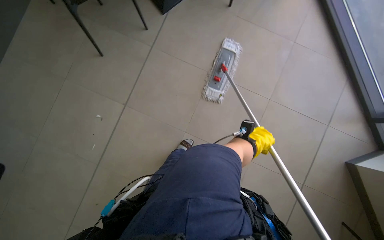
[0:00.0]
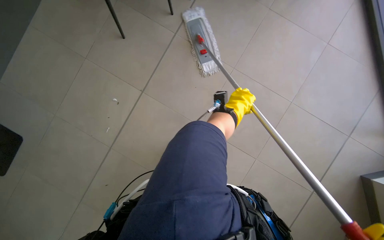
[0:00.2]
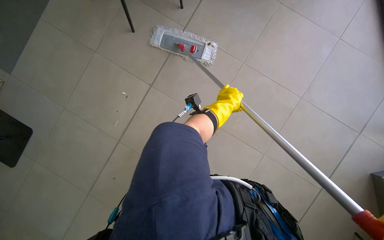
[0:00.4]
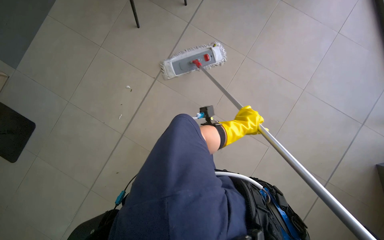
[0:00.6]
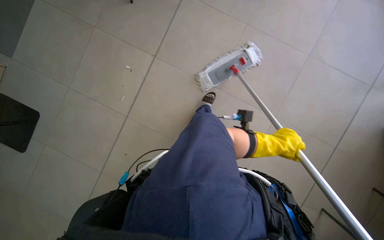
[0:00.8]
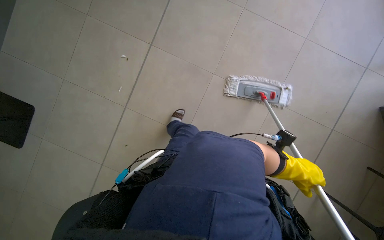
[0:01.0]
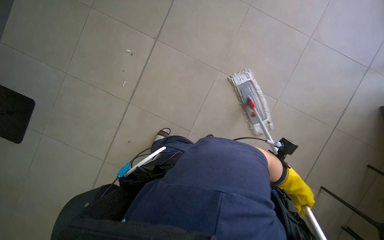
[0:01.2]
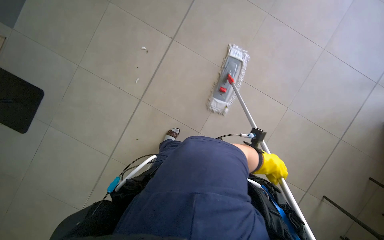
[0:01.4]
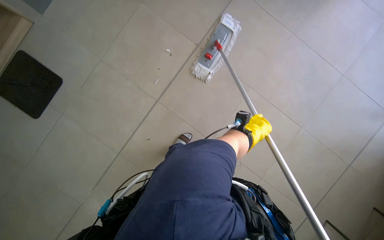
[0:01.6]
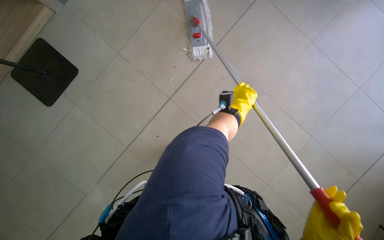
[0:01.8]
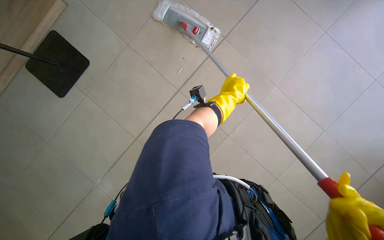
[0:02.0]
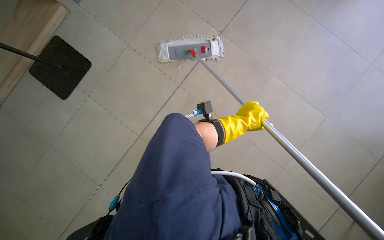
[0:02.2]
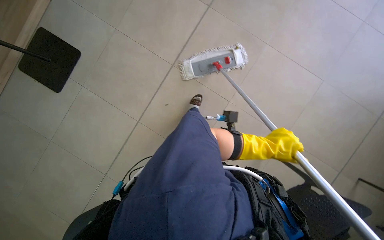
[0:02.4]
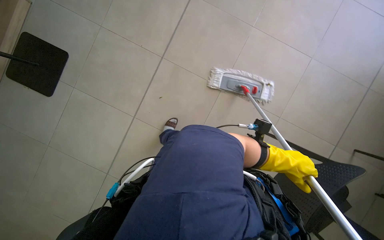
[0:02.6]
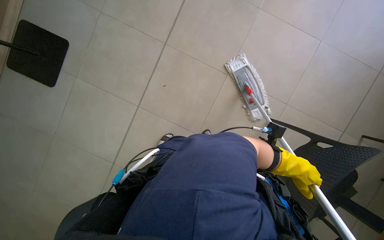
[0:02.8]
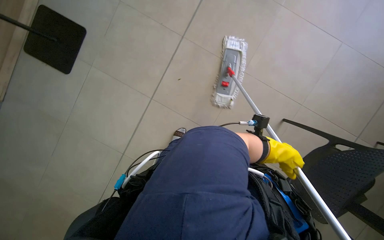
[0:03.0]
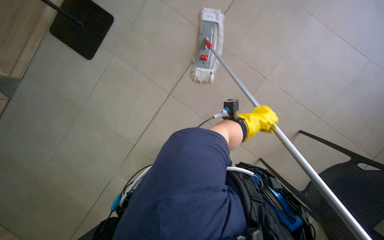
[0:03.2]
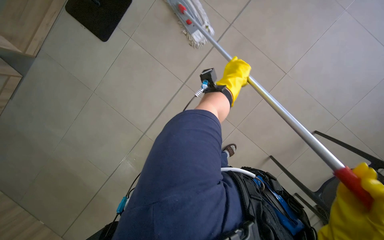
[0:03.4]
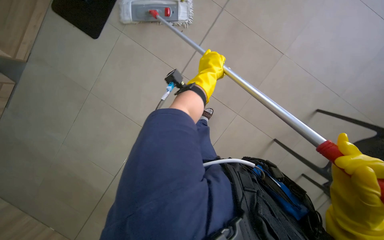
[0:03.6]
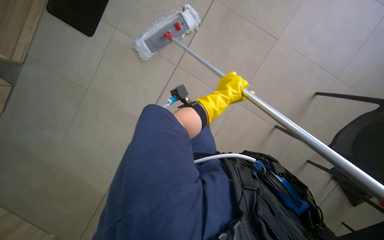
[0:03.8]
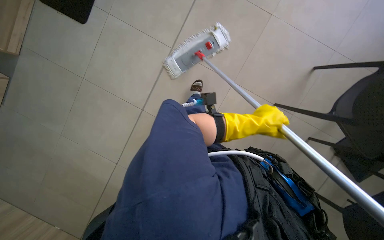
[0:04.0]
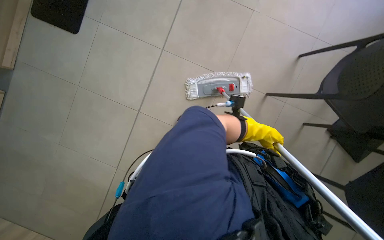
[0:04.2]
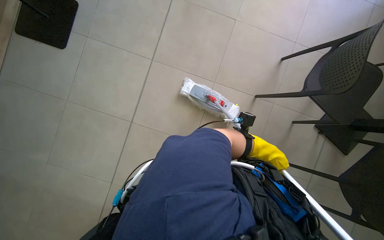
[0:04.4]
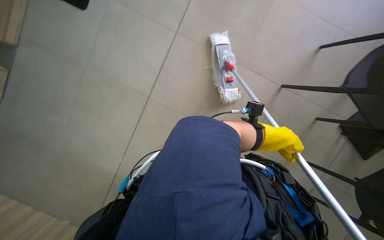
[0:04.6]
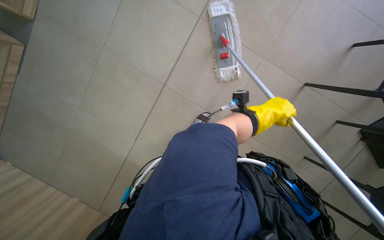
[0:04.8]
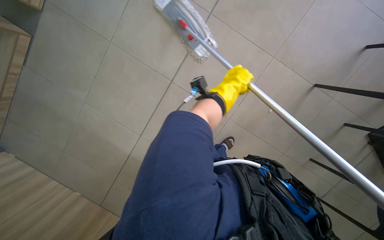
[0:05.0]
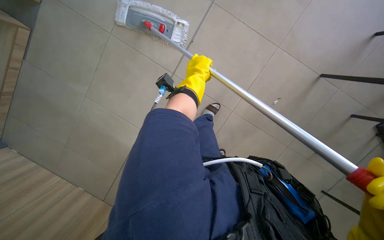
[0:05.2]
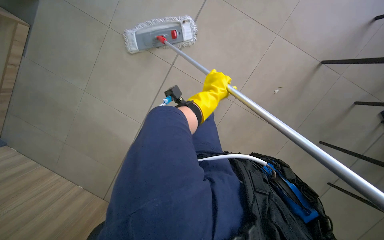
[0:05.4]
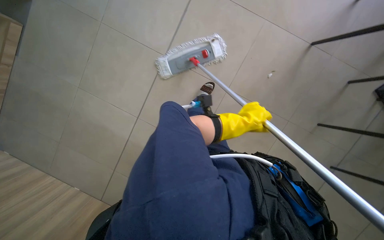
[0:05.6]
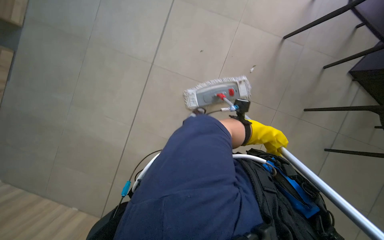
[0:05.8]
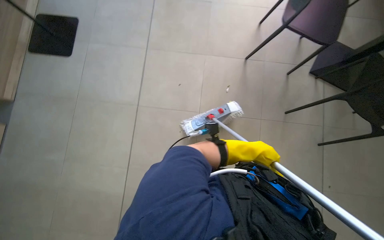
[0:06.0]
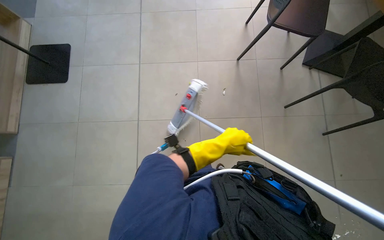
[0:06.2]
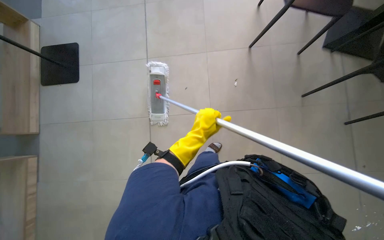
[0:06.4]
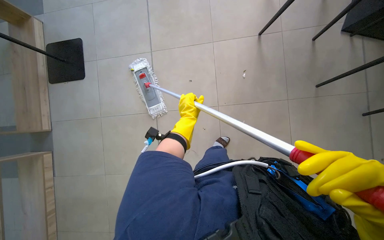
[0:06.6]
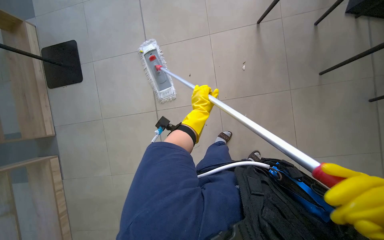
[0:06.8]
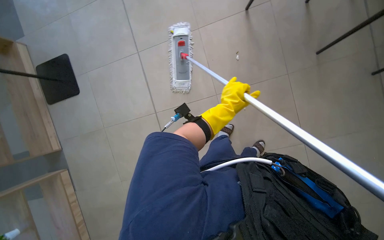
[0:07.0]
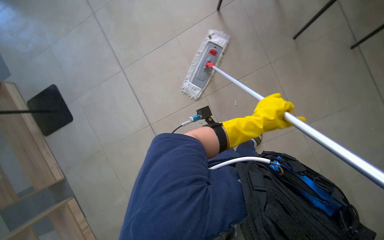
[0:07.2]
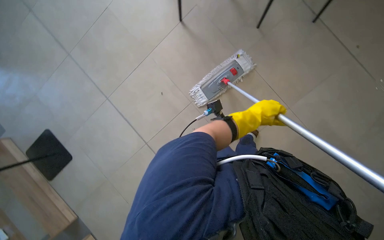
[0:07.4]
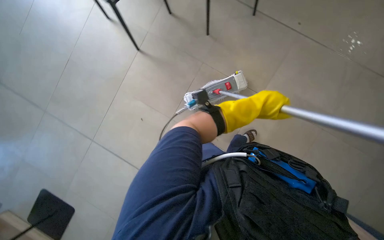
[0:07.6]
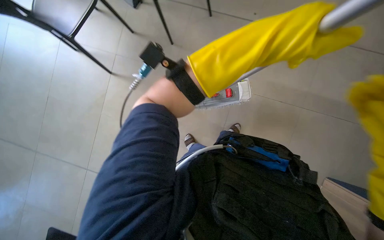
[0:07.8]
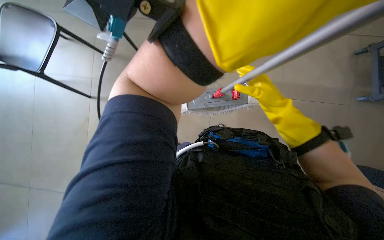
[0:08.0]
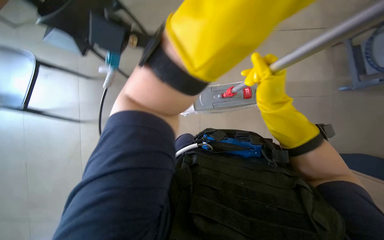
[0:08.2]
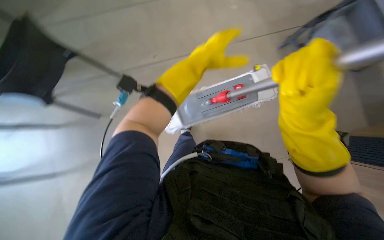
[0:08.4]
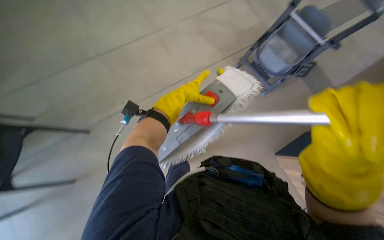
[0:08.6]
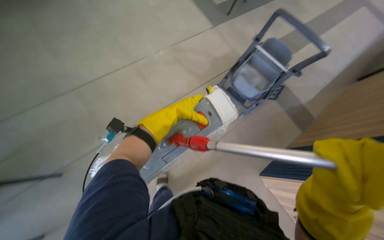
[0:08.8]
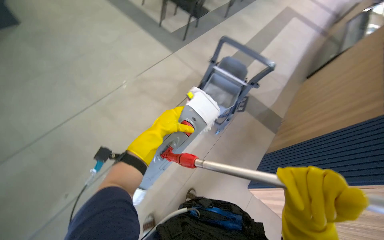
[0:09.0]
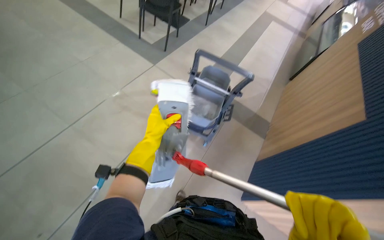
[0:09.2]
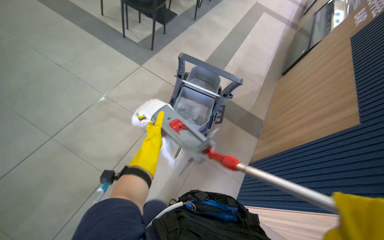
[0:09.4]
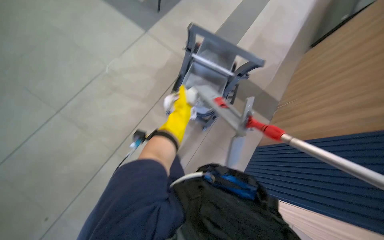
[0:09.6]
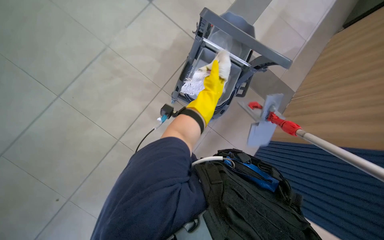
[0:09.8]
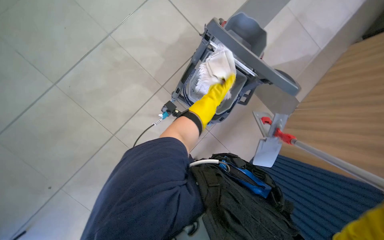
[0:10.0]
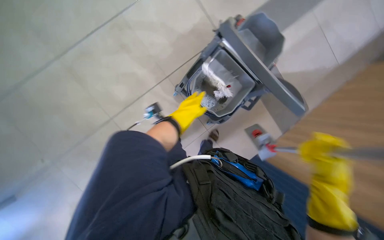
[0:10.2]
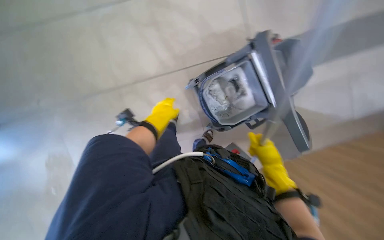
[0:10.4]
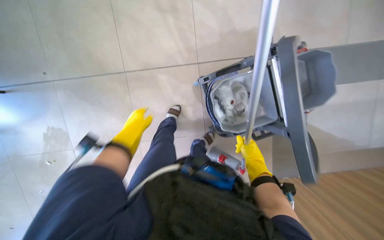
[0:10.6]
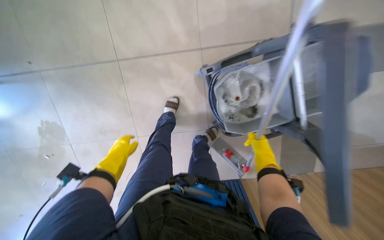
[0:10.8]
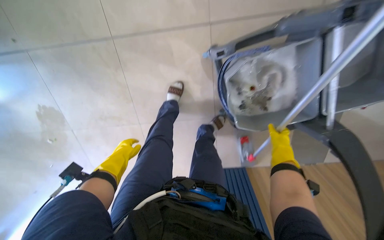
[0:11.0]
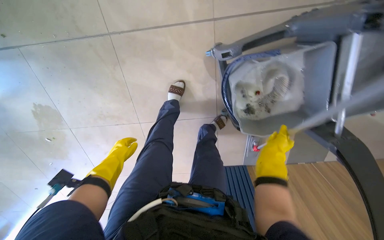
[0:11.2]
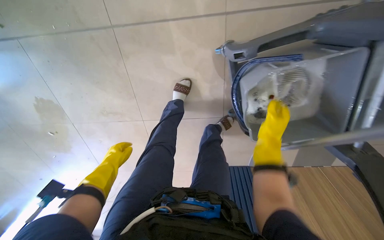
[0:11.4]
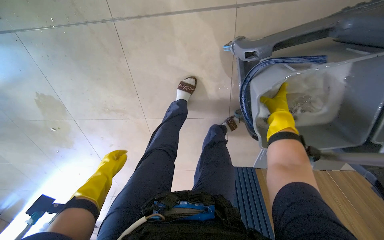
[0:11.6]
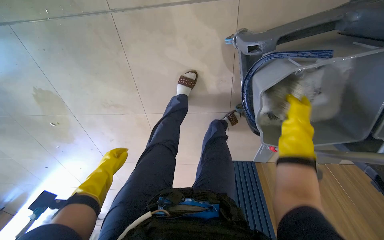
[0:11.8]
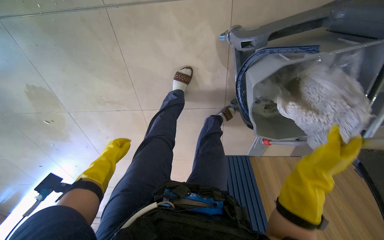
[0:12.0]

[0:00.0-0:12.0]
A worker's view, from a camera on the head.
Job: mopping floor.
The whole recording: Mopping cafeteria floor. The worker mops the cafeteria floor, moving chairs to clear the area.
0:00.0 to 0:01.6: The left hand goes up and down the picture, some 30 cm each way, reversing 2 times.
0:04.4 to 0:06.0: The left hand moves approximately 30 cm to the left and comes back.
0:06.0 to 0:07.6: The scene turns about 30 degrees counterclockwise in the picture. The left hand moves approximately 25 cm to the left and comes back.
0:07.6 to 0:09.0: The wearer looks roughly 35 degrees further to the right. The camera pitches upward, by some 15 degrees.
0:09.0 to 0:10.4: The camera pitches downward, by some 20 degrees. The scene rotates clockwise by roughly 30 degrees.
0:10.4 to 0:12.0: The wearer moves about 50 cm. The view tilts approximately 25 degrees downward.

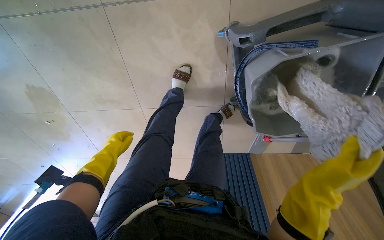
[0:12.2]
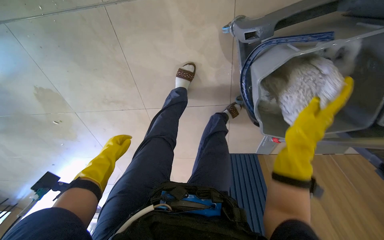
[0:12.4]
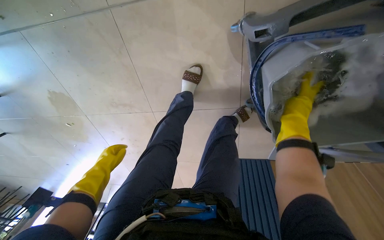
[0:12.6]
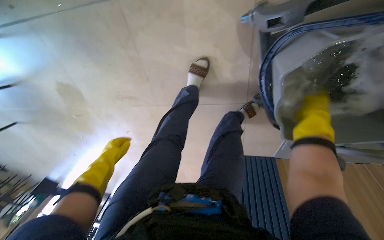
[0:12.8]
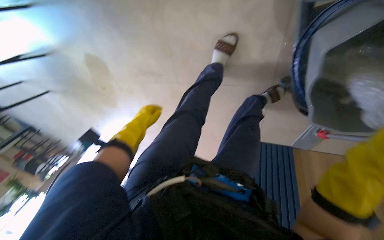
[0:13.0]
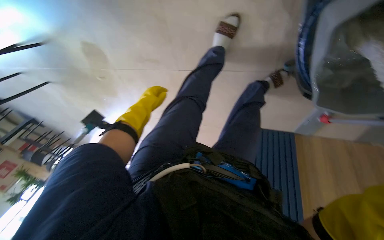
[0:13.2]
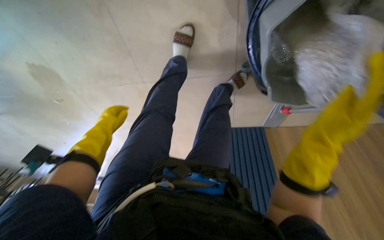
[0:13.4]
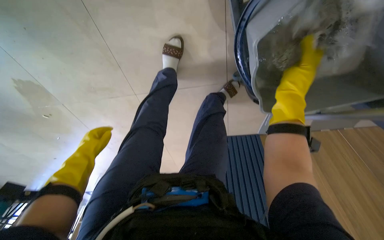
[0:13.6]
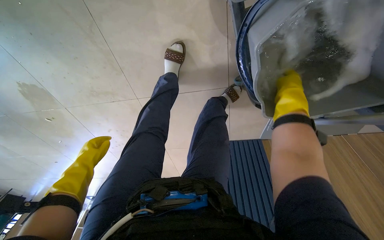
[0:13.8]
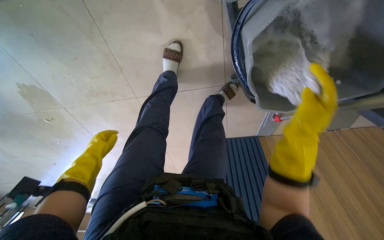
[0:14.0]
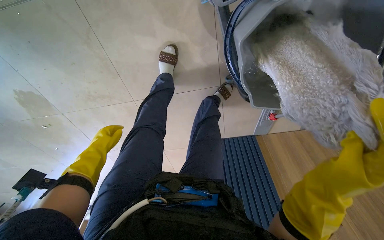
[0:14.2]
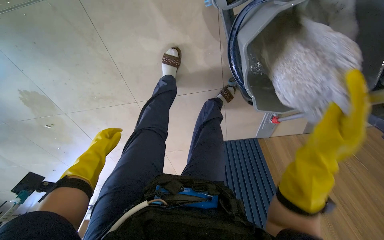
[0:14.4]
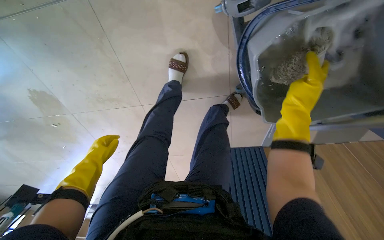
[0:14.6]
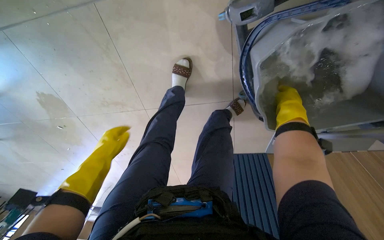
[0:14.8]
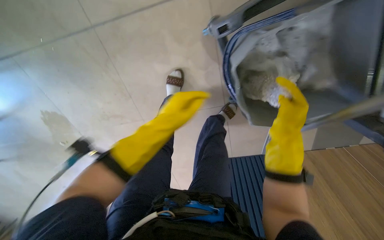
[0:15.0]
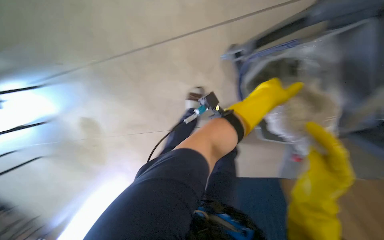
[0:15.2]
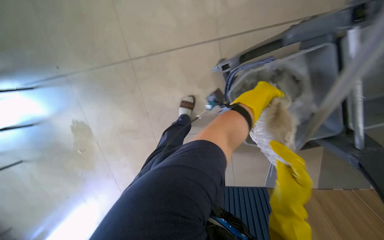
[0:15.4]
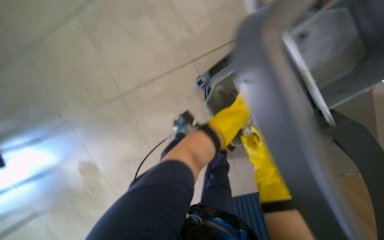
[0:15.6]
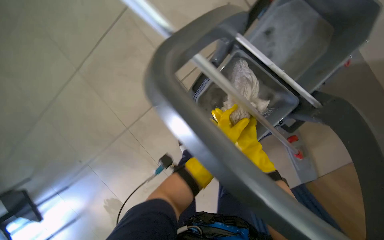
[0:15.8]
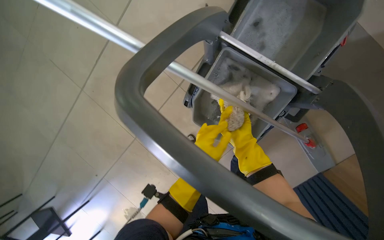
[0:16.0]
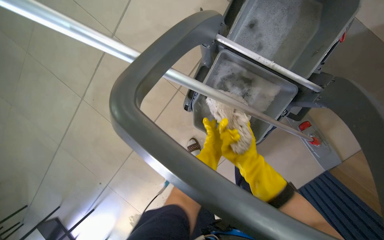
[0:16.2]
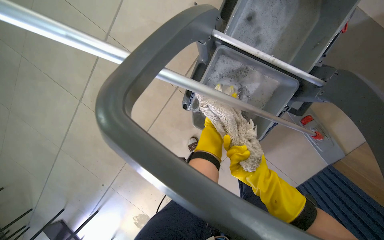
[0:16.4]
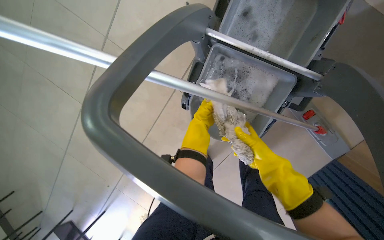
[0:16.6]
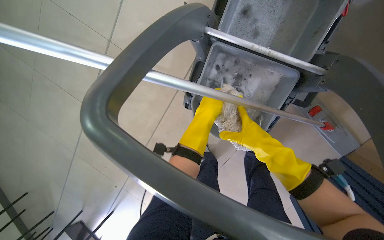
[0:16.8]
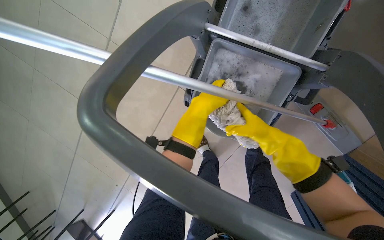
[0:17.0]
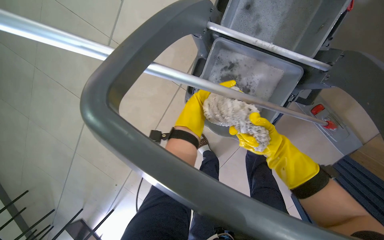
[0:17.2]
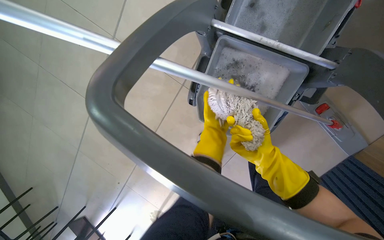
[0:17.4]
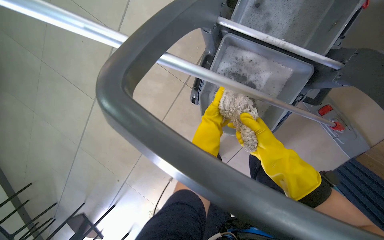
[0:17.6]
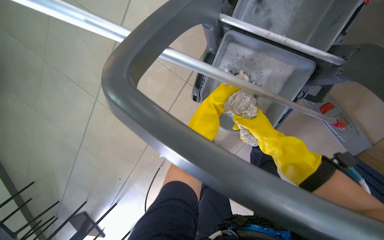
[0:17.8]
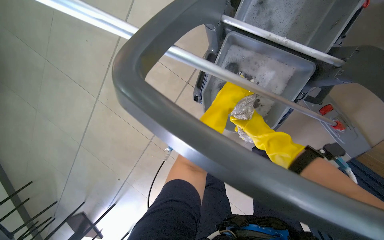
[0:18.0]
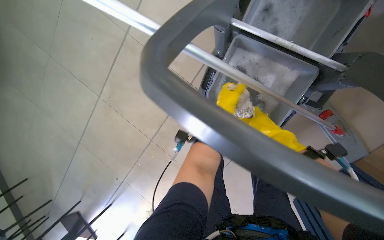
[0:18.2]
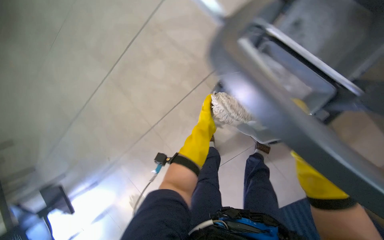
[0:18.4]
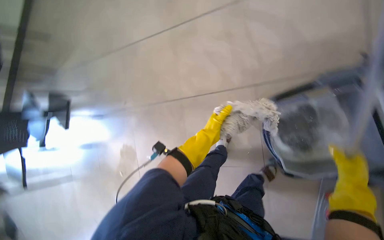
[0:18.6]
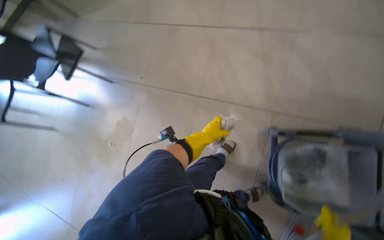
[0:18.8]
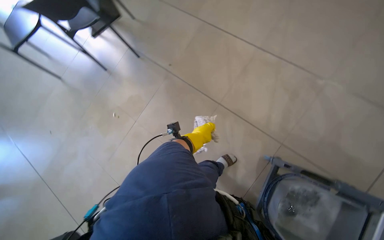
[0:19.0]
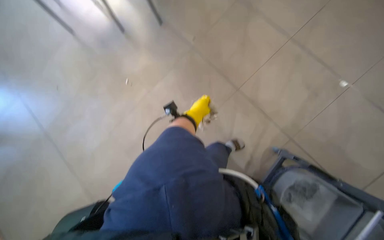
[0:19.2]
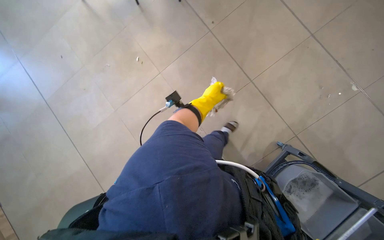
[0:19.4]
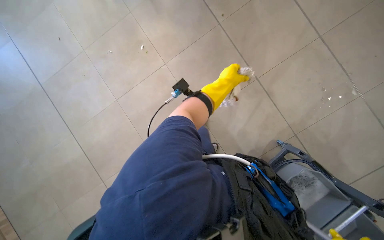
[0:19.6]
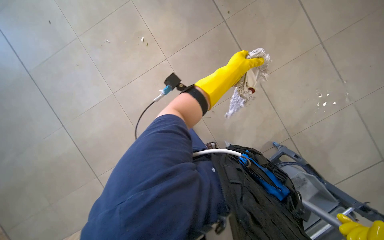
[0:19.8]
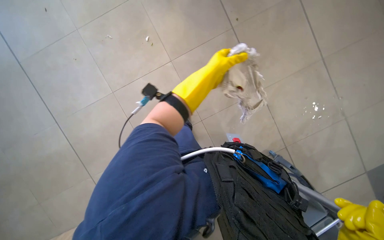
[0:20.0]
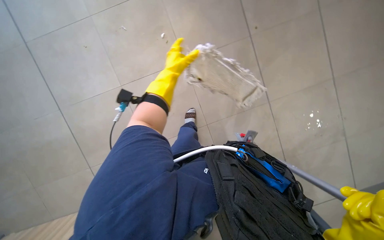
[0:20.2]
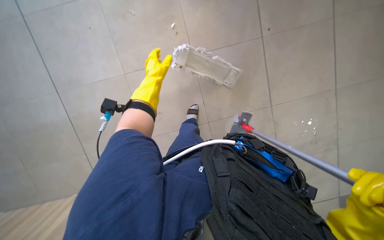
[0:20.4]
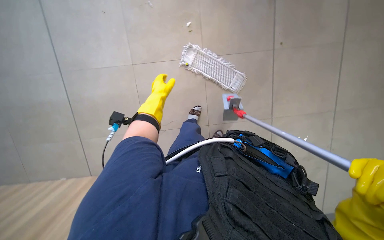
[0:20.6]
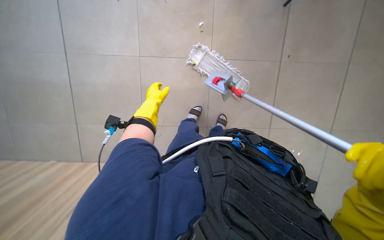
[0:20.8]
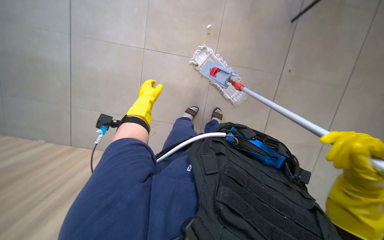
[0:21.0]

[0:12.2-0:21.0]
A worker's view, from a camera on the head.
Job: mopping floor.
The whole recording: Mopping cafeteria floor. The worker mops the cafeteria floor, moving chairs to clear the area.
0:13.6 to 0:15.2: The camera pitches upward, by some 15 degrees. The right hand moves up and down the picture over some 25 cm, changing direction 2 times. The left hand moves to the right, about 60 cm.
0:15.2 to 0:16.6: The camera pitches upward, by approximately 15 degrees. Everything in view rotates some 40 degrees counterclockwise.
0:18.0 to 0:19.6: The wearer moves some 60 cm. The view tips downward by approximately 20 degrees. The scene turns roughly 85 degrees clockwise in the picture.
0:19.6 to 0:21.0: The head travels roughly 50 cm. The view pans to the right by about 15 degrees. The view tilts approximately 15 degrees downward. The scene rotates clockwise by approximately 40 degrees.
